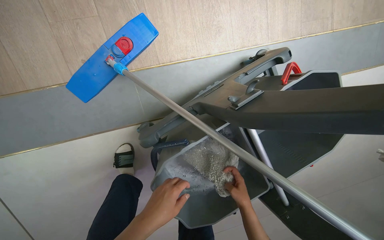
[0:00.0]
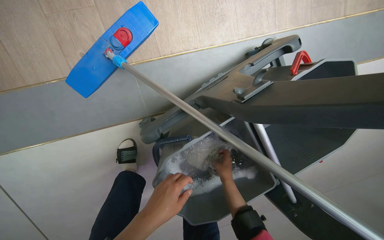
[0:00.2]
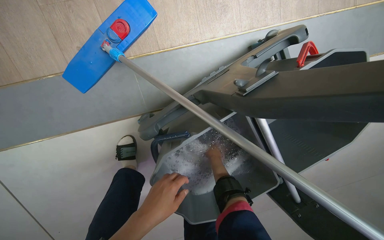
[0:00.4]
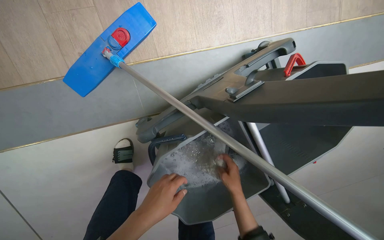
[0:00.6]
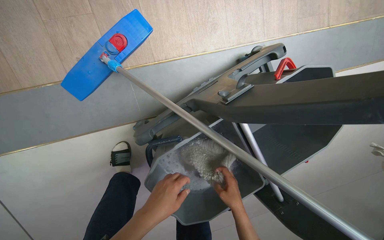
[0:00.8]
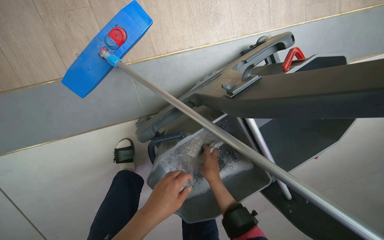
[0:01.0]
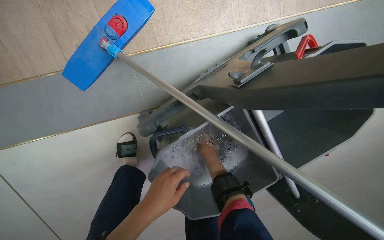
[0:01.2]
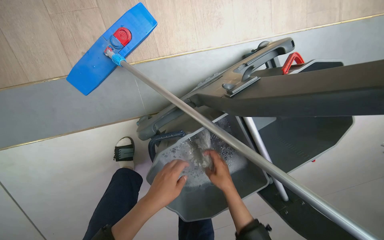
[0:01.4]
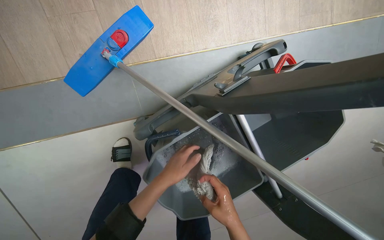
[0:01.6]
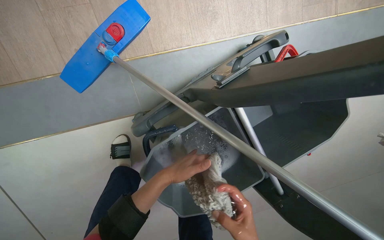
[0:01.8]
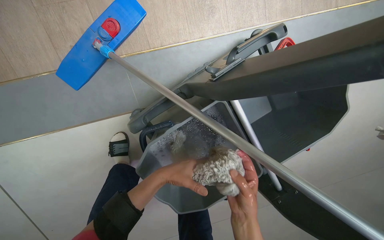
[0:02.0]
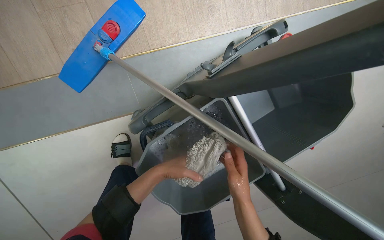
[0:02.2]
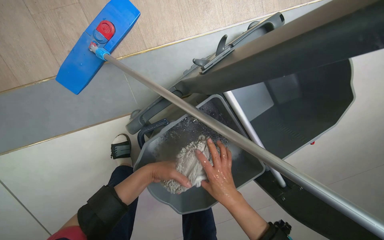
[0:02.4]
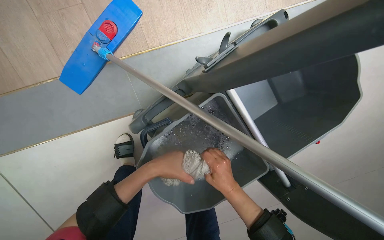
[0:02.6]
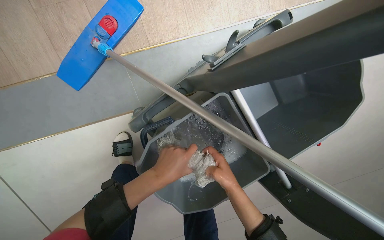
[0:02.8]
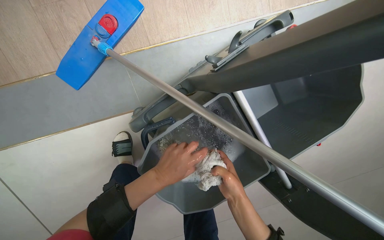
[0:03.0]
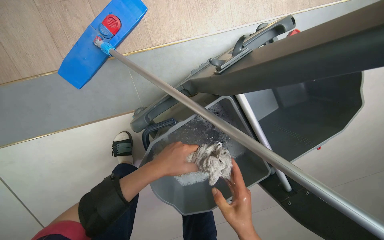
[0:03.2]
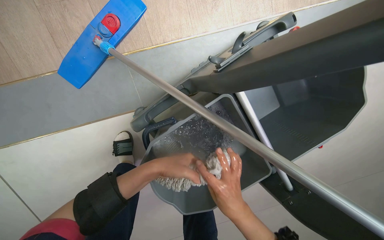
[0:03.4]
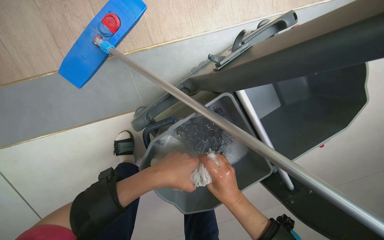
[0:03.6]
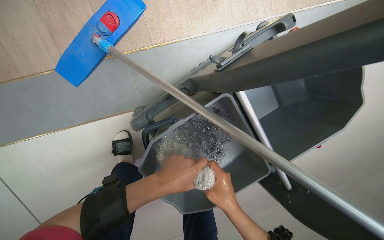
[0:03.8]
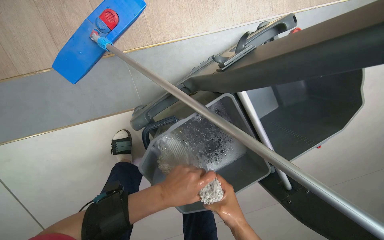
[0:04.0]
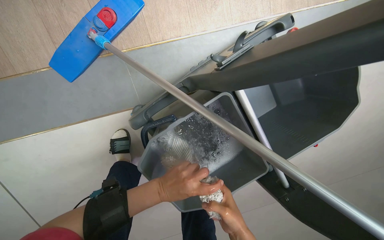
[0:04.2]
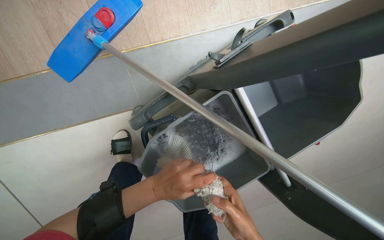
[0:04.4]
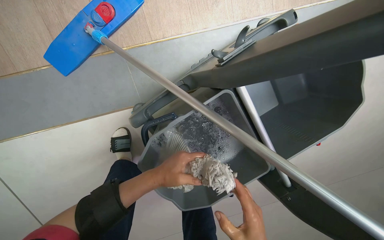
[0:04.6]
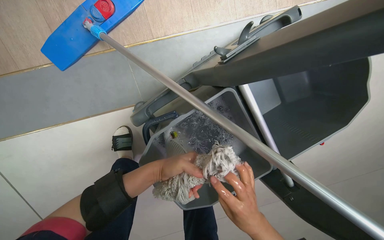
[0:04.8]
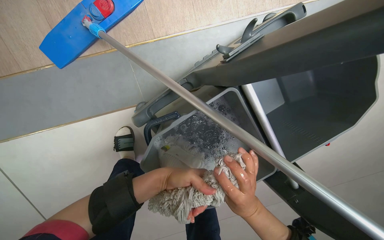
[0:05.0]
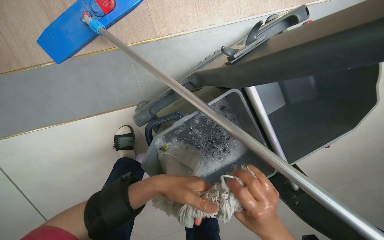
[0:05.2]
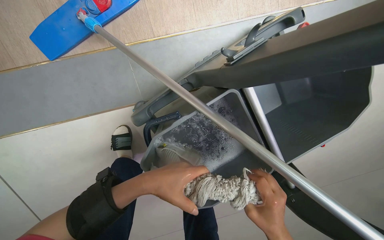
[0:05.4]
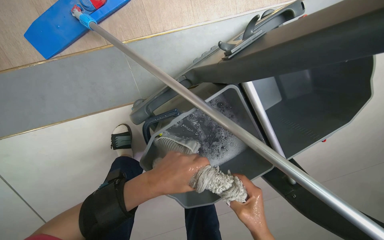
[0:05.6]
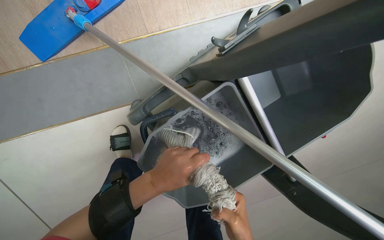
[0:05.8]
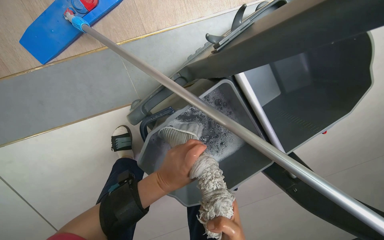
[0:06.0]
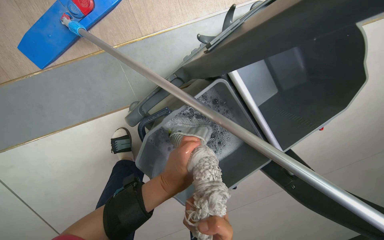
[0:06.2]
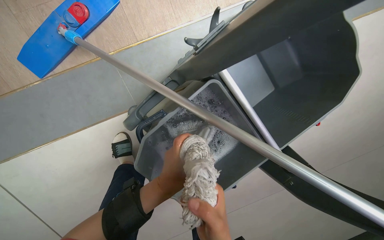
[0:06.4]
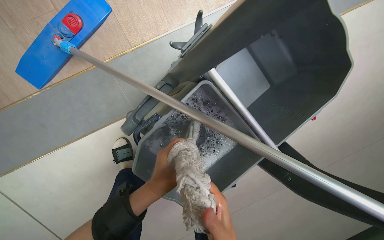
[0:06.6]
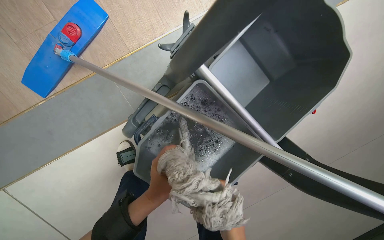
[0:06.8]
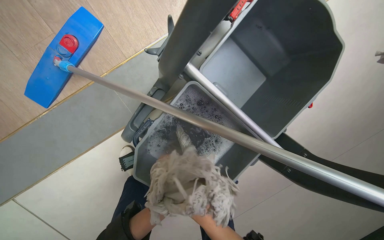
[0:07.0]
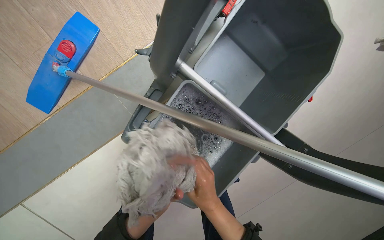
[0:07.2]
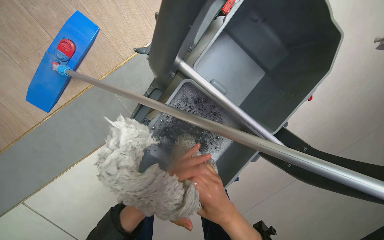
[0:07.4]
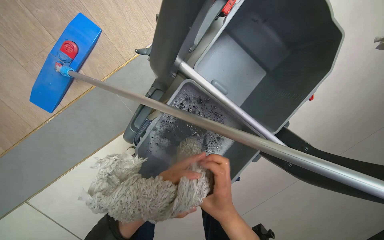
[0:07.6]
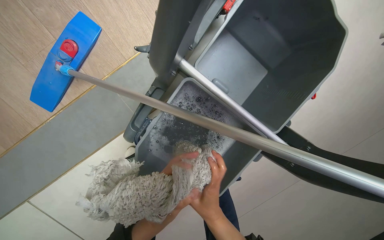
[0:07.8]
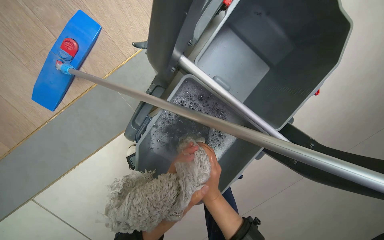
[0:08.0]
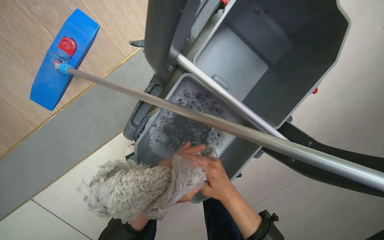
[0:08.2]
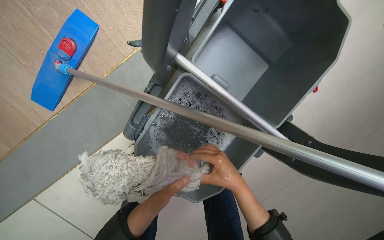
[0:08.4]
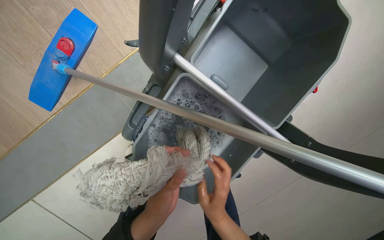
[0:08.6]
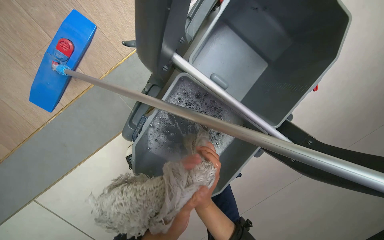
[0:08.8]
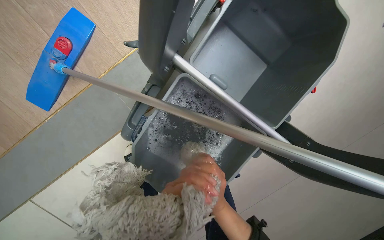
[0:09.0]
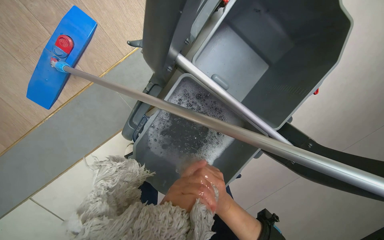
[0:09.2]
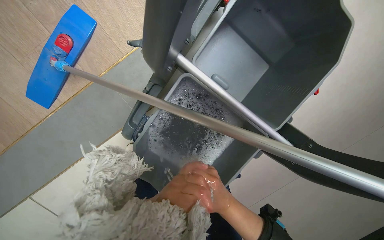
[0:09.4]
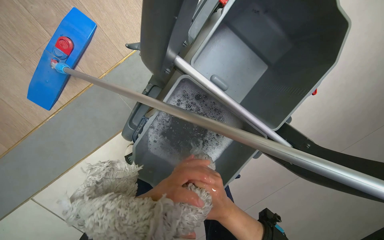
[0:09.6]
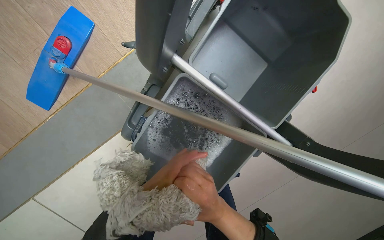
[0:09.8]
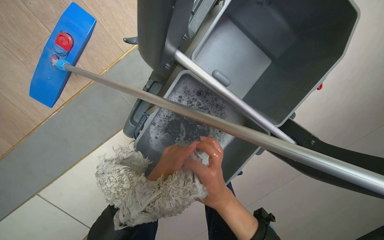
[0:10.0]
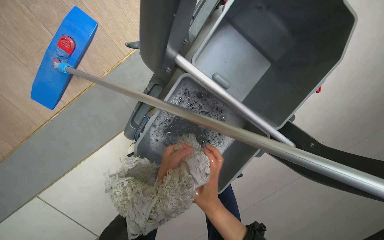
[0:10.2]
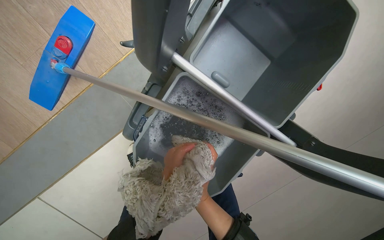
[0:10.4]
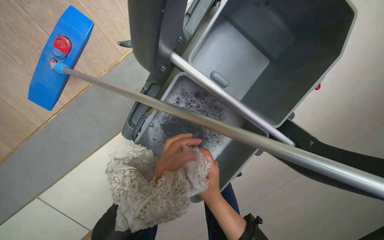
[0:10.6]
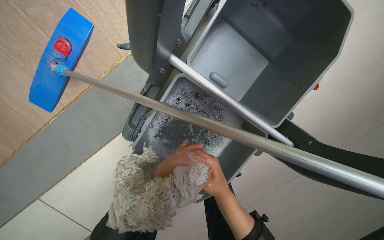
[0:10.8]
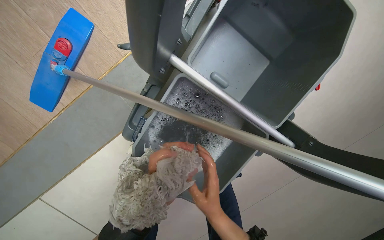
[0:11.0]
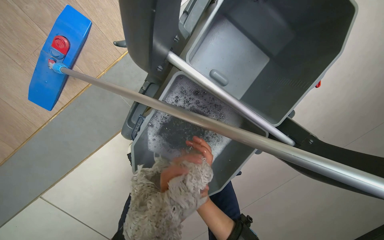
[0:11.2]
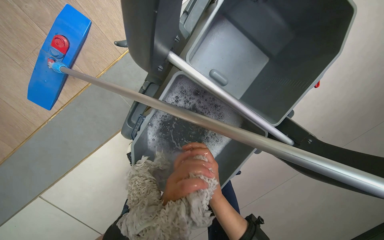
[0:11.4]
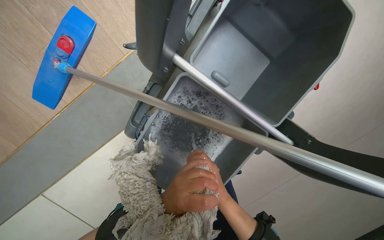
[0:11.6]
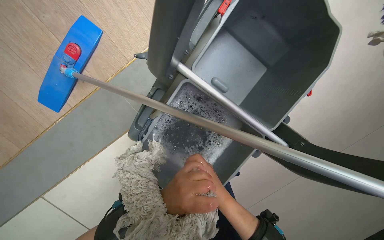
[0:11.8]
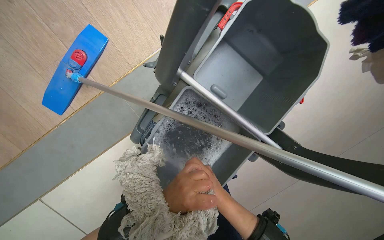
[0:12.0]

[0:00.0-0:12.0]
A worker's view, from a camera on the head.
Job: preparing cleaning supplies.
The whole recording: Preparing mop for cleaning. The worker wrings out and changes the mop head, and prepares cleaning cloths.
0:00.0 to 0:01.6: The right hand goes up and down the picture, approximately 15 cm each way, reversing 3 times.
0:01.6 to 0:03.0: The hands are busy where they are.
0:03.0 to 0:04.4: The right hand moves nearer to the camera, approximately 10 cm.
0:07.6 to 0:09.0: The right hand goes down the picture and returns, about 15 cm each way.
0:09.0 to 0:10.4: The right hand moves down the picture and farther from the camera, roughly 15 cm.
0:10.4 to 0:12.0: The right hand shifts about 15 cm nearer to the camera and up the picture.

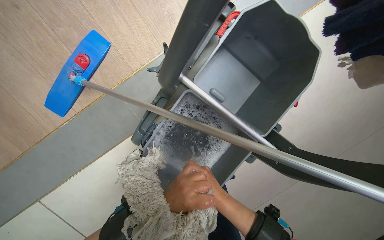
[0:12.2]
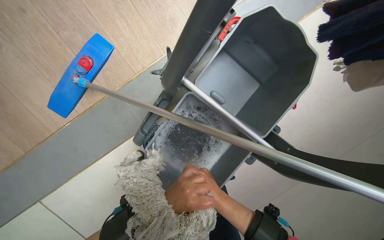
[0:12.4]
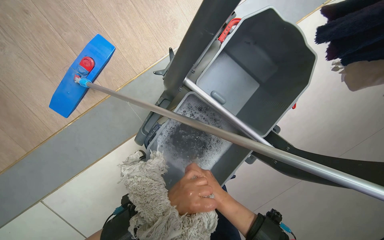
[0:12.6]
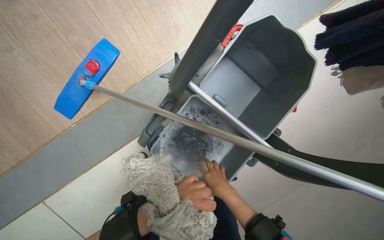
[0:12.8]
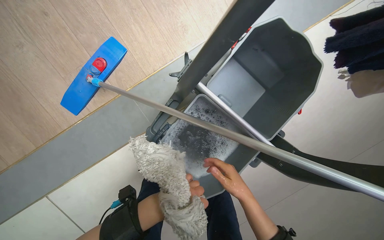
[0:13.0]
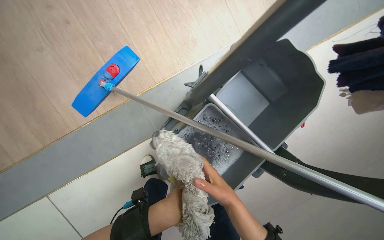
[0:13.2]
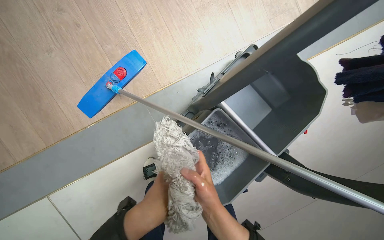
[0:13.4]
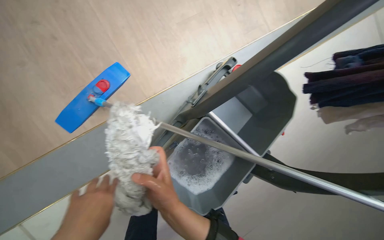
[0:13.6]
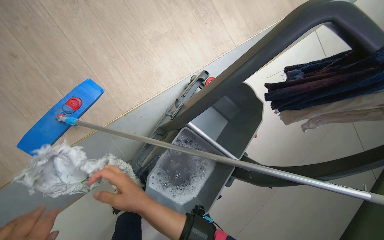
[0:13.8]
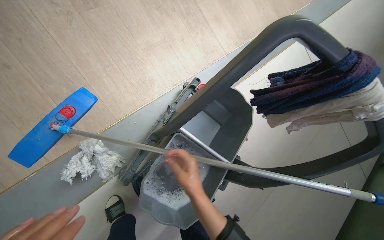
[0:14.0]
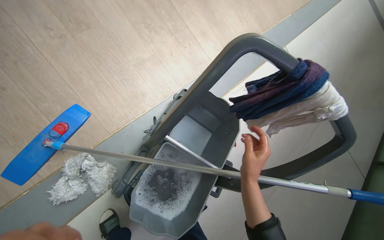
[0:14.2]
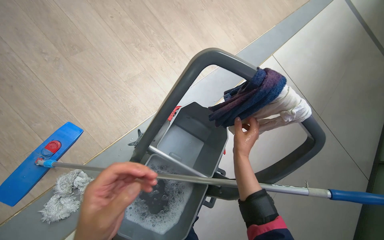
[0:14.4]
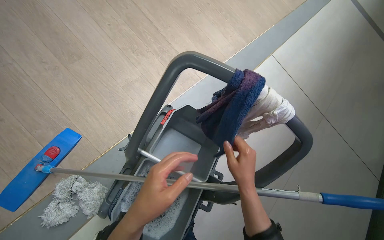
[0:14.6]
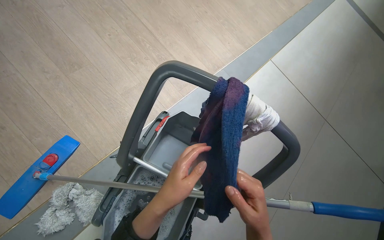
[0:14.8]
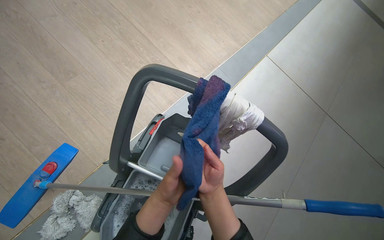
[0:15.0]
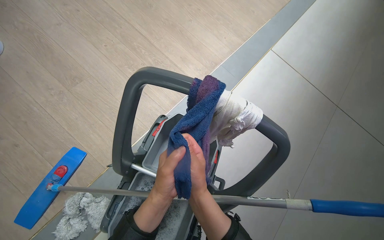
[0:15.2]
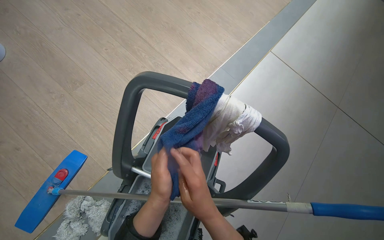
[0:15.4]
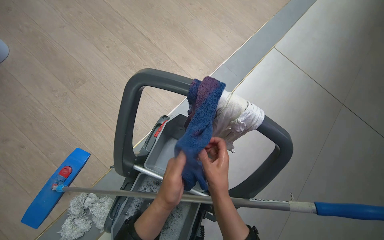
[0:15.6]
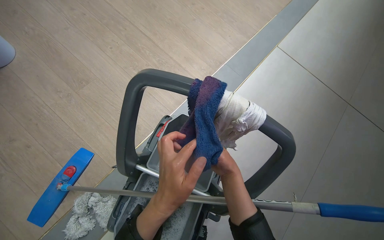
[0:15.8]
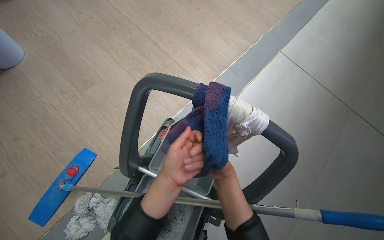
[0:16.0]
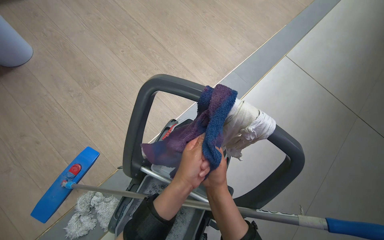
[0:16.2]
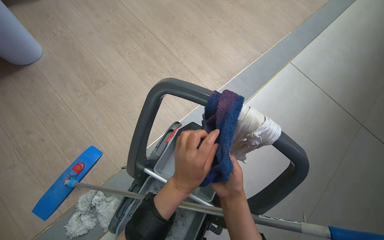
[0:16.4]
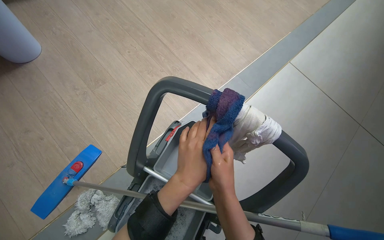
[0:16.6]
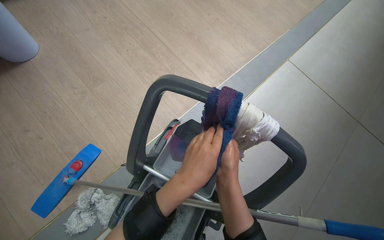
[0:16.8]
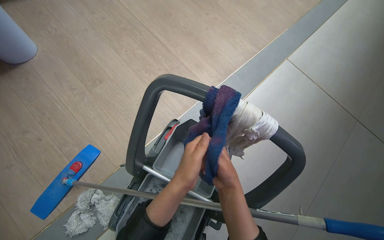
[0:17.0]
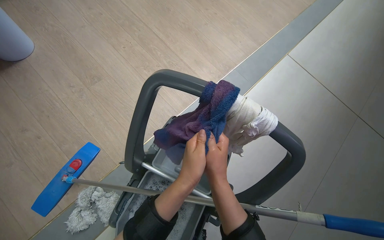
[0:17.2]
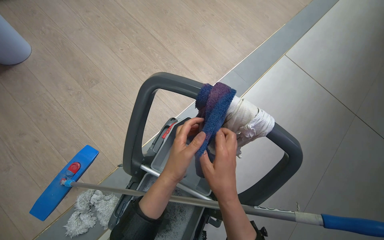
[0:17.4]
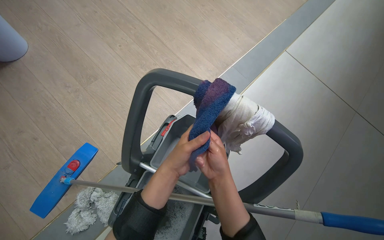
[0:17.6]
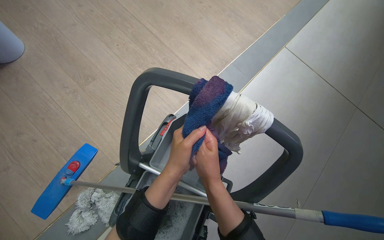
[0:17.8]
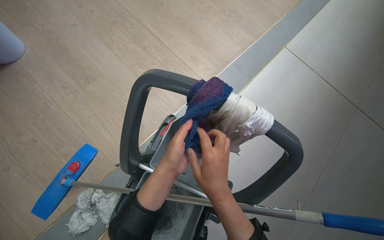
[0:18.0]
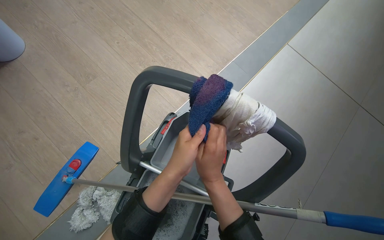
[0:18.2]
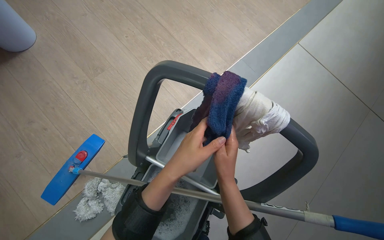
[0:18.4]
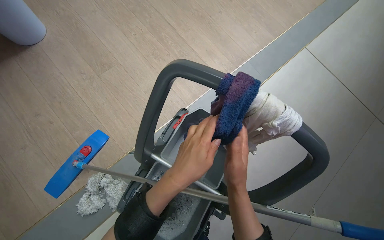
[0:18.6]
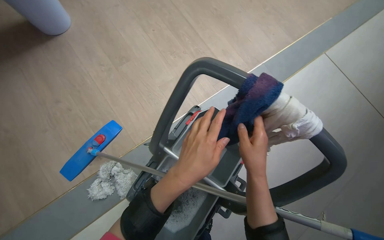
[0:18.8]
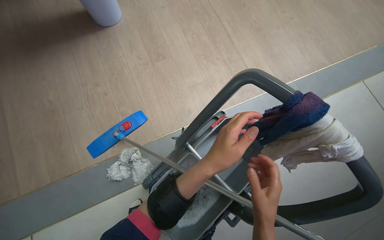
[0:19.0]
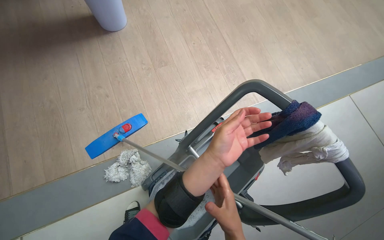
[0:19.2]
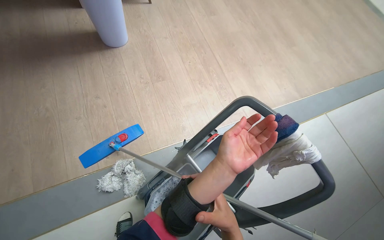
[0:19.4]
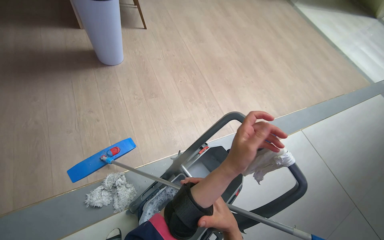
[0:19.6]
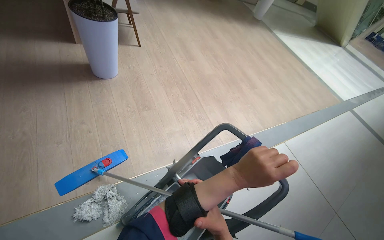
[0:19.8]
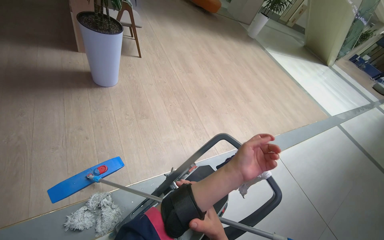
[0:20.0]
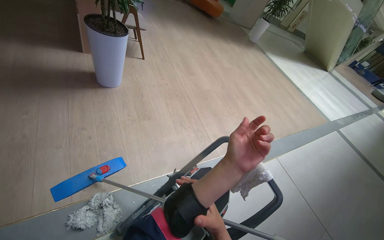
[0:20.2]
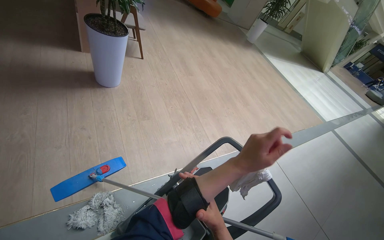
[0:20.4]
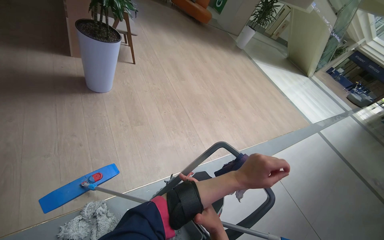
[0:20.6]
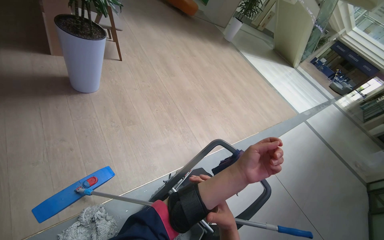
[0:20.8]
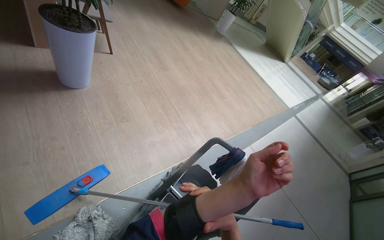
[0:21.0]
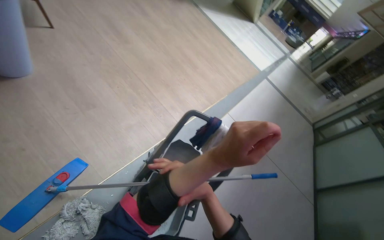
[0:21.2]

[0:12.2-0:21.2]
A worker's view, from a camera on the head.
Job: preparing cleaning supplies.
The whole recording: Preparing mop for cleaning. The worker wrings out and changes the mop head, and prepares cleaning cloths.
0:12.2 to 0:13.8: The camera sweeps to the right, by about 15 degrees. The camera pitches upward, by some 15 degrees.
0:13.8 to 0:15.2: The view tips upward by about 10 degrees.
0:15.2 to 0:16.6: The right hand reaches approximately 20 cm farther from the camera, then returns.
0:18.2 to 0:19.8: The head travels approximately 40 cm. The view tips upward by roughly 20 degrees.
0:19.8 to 0:21.2: The camera sweeps to the right, by approximately 20 degrees. The left hand is displaced to the left by approximately 10 cm.
